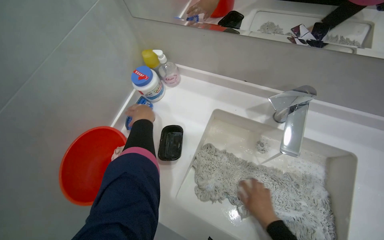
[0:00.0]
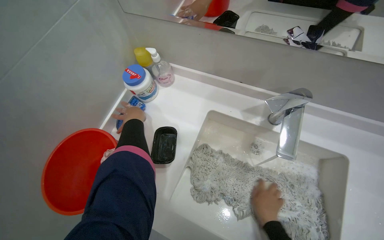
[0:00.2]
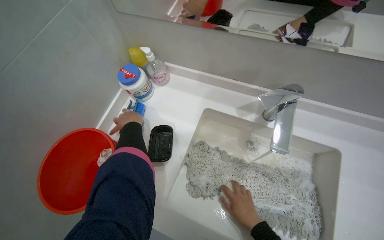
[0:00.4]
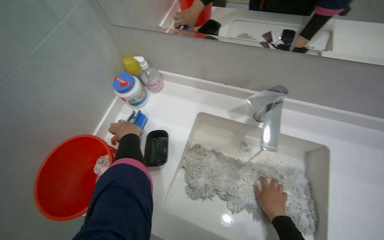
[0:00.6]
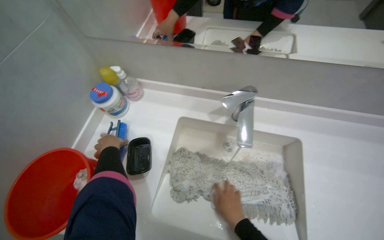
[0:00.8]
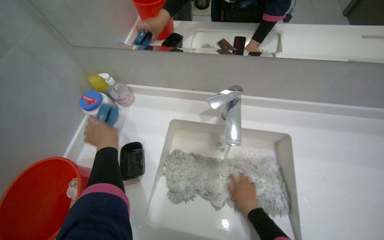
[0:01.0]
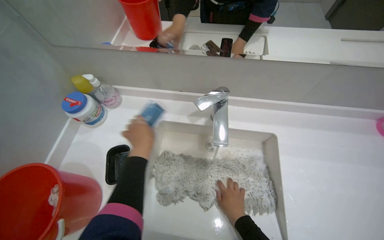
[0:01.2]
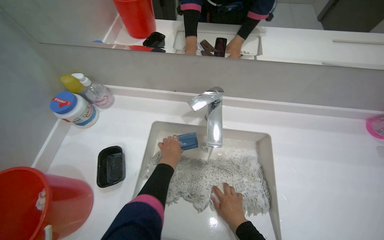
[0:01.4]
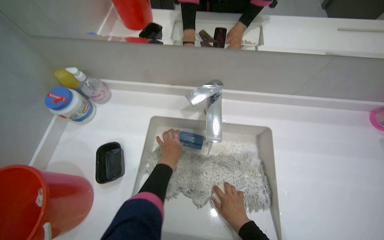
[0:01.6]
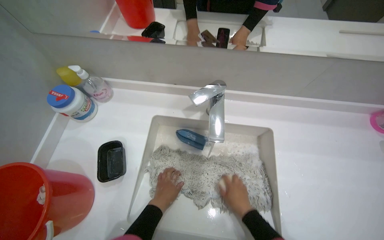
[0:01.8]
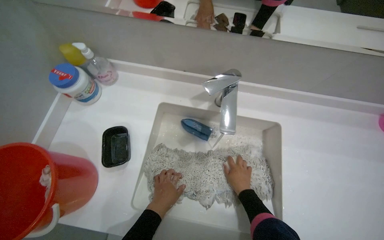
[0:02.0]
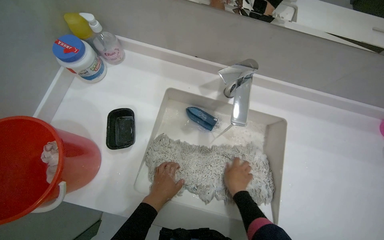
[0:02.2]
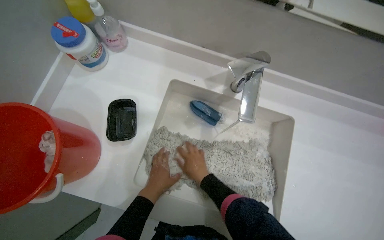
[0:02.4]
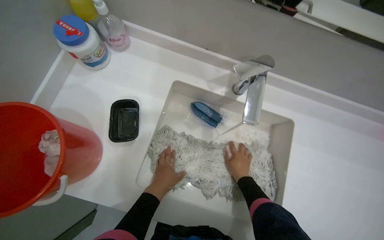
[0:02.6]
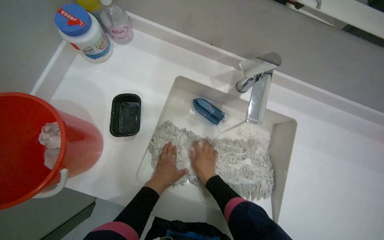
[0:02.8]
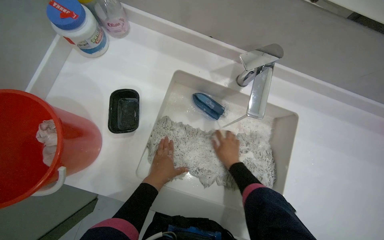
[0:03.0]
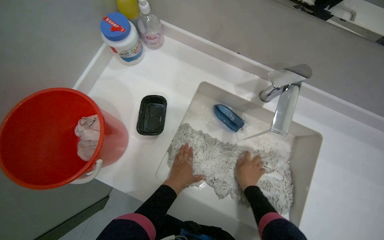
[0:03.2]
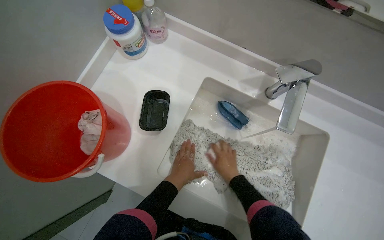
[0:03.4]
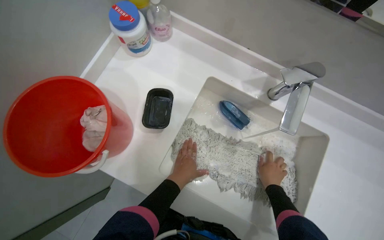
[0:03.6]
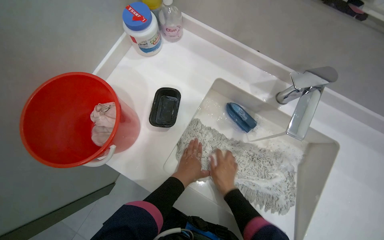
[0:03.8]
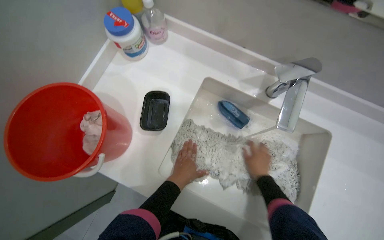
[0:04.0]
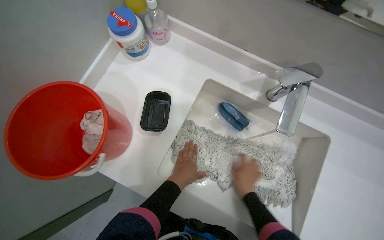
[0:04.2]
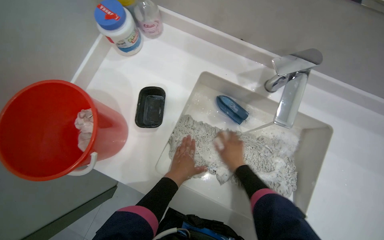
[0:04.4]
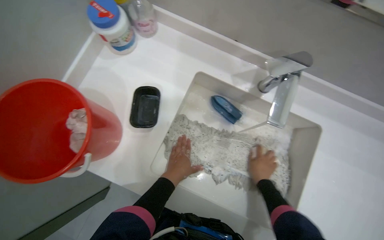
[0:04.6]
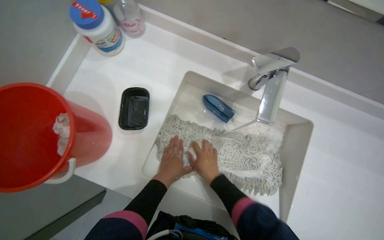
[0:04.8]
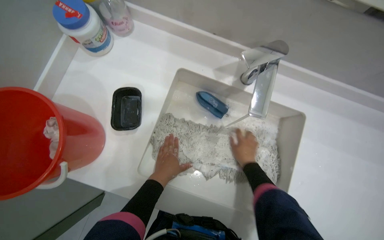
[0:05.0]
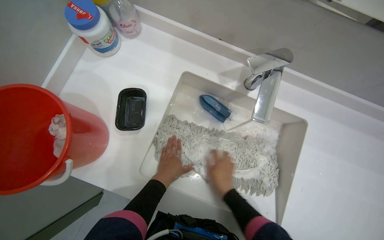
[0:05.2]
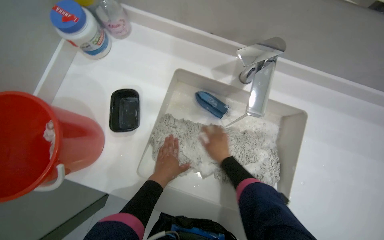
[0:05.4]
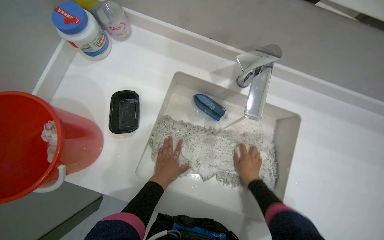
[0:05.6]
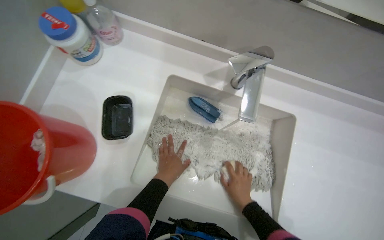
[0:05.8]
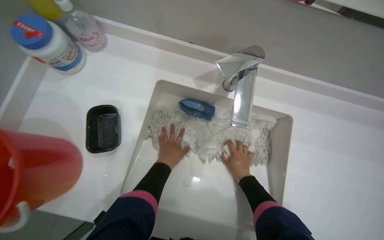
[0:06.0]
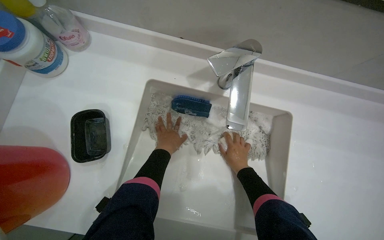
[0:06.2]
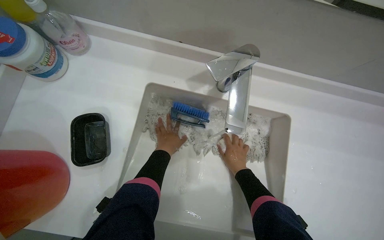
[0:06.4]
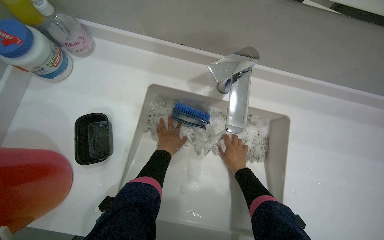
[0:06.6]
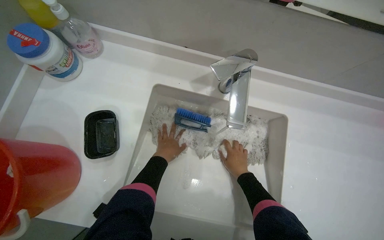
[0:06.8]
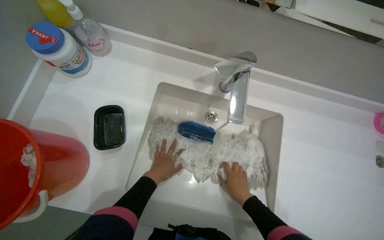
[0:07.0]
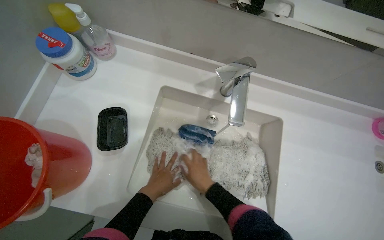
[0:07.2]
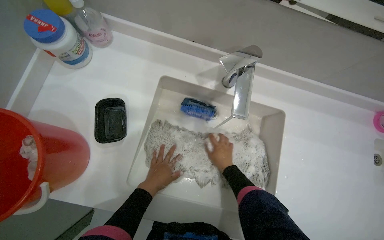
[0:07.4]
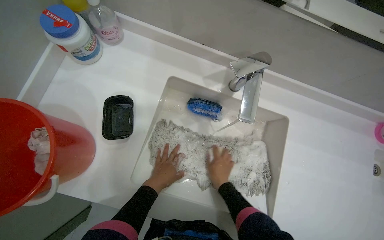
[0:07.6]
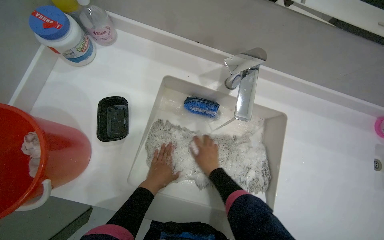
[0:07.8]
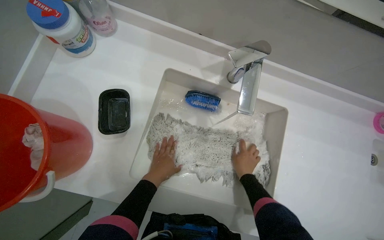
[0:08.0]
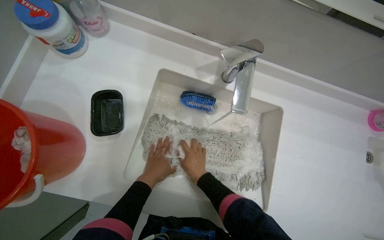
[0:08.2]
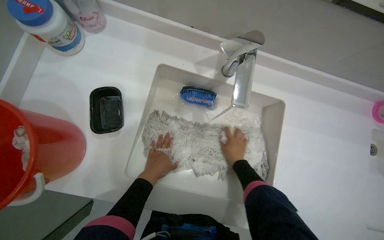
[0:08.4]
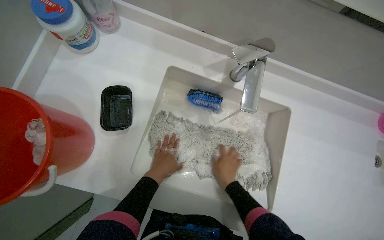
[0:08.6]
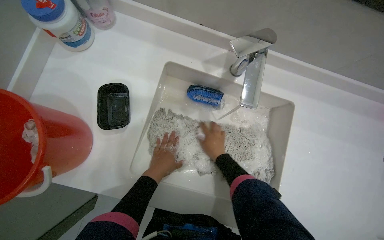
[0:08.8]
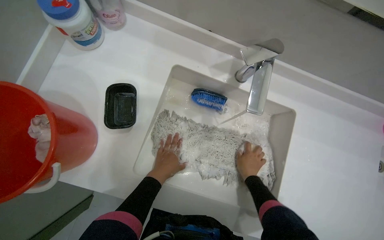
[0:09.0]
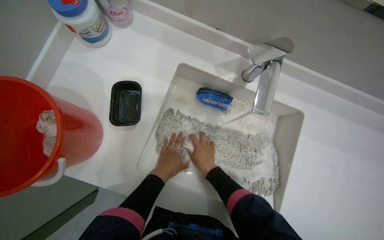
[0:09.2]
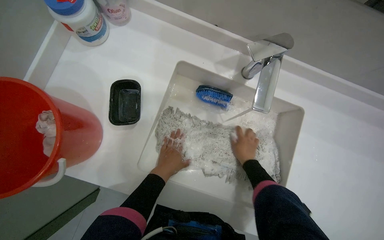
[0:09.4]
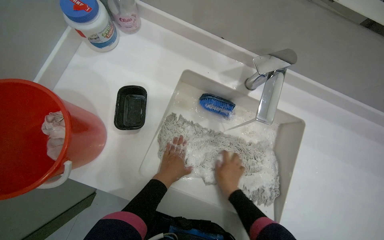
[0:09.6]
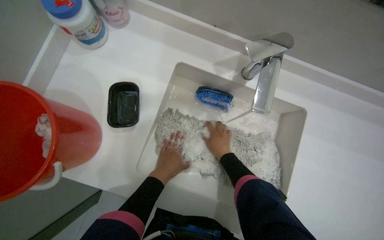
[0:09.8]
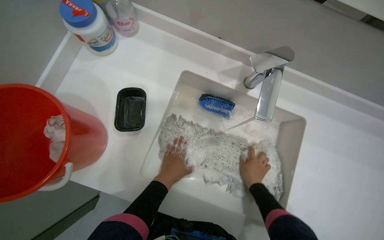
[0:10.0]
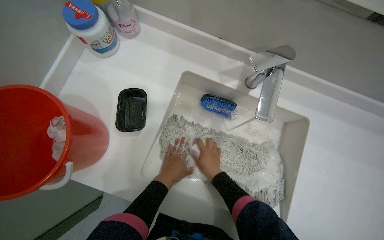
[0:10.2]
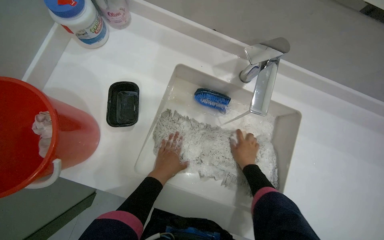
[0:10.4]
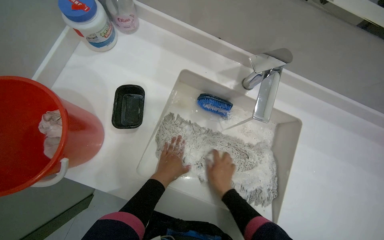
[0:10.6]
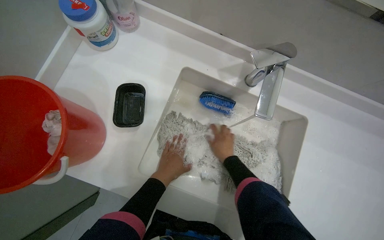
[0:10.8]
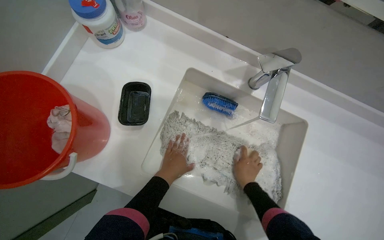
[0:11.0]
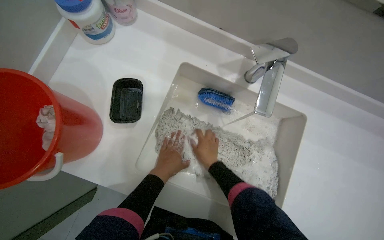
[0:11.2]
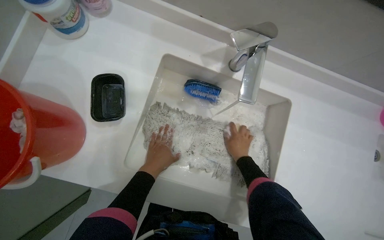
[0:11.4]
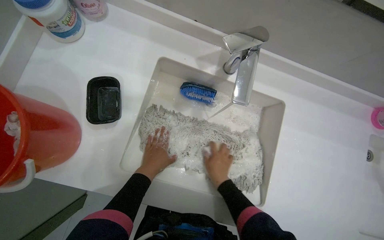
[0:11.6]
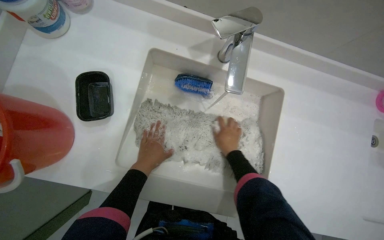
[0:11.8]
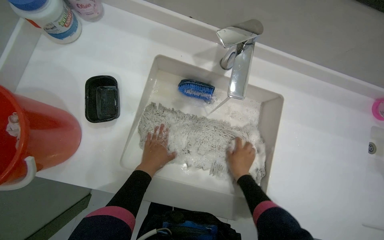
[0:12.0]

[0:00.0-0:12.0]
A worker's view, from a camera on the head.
Job: preparing cleaning supplies.
The whole recording: Washing mop head in sink. The worker rinses the mop head, then scrubs it with soap and a brush, and finally rinses it again in the sink.
0:00.0 to 0:01.6: The wearer's head swings about 20 degrees to the right. The left hand shifts roughly 30 cm to the right.
0:01.6 to 0:03.0: The view tilts approximately 15 degrees downward. The right hand goes left and right, some 15 cm each way, reversing 3 times.
0:03.0 to 0:04.4: The right hand swings left and right, approximately 15 cm each way, with 4 reversals.
0:04.4 to 0:06.0: The right hand swings left and right, some 15 cm each way, with 4 reversals.
0:06.0 to 0:07.6: The left hand heads down the picture, covering roughly 10 cm; the right hand travels to the left by roughly 10 cm.
0:07.6 to 0:09.0: The right hand swings left and right, about 20 cm each way, with 4 reversals.
0:09.0 to 0:10.4: The right hand swings left and right, about 15 cm each way, with 5 reversals.
0:10.4 to 0:12.0: The right hand swings left and right, approximately 15 cm each way, with 5 reversals.

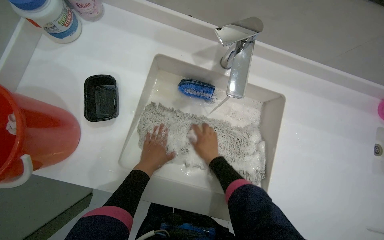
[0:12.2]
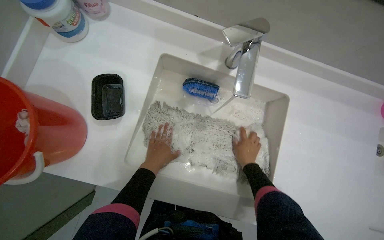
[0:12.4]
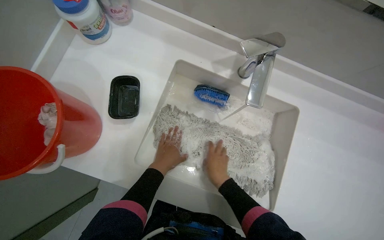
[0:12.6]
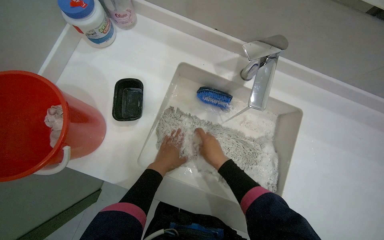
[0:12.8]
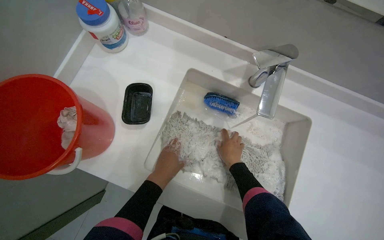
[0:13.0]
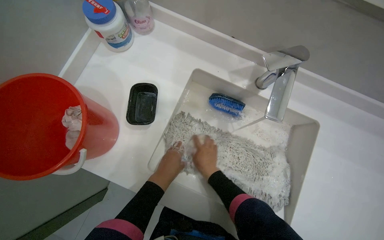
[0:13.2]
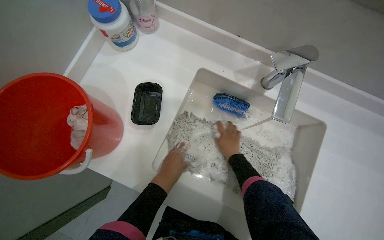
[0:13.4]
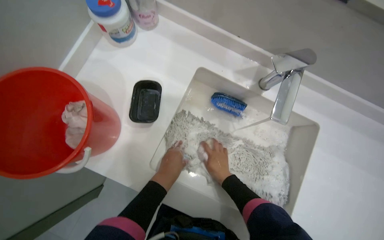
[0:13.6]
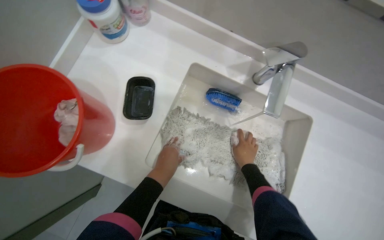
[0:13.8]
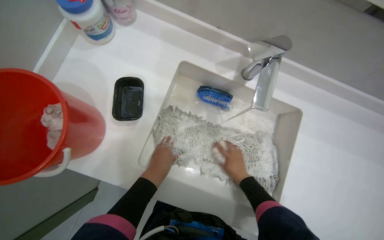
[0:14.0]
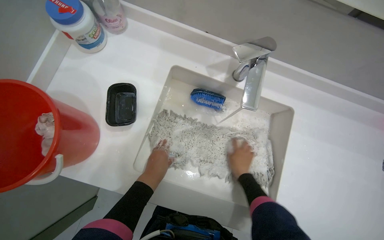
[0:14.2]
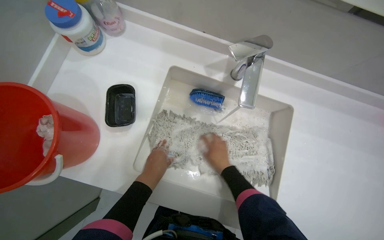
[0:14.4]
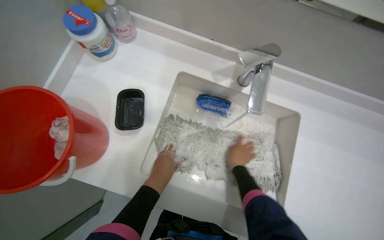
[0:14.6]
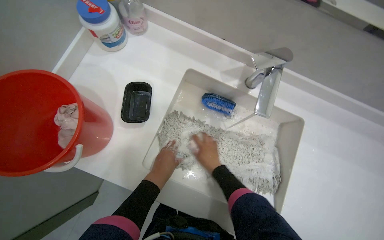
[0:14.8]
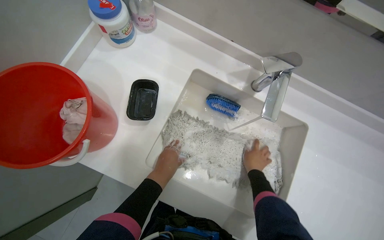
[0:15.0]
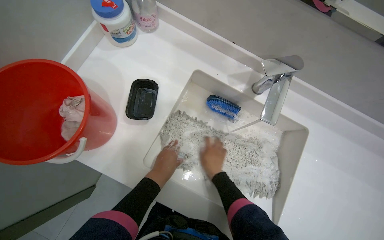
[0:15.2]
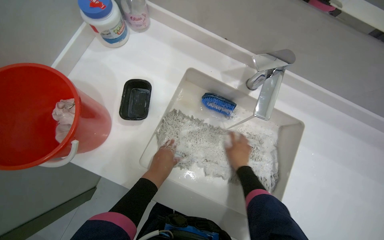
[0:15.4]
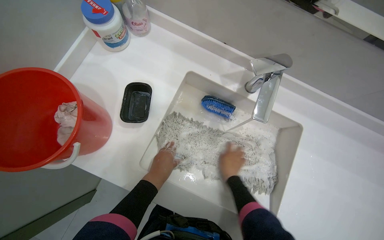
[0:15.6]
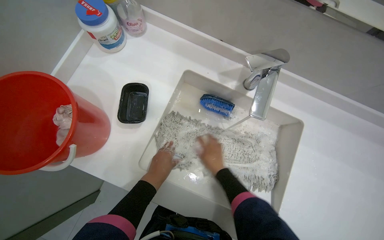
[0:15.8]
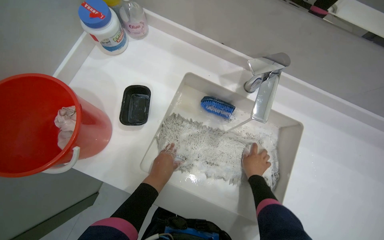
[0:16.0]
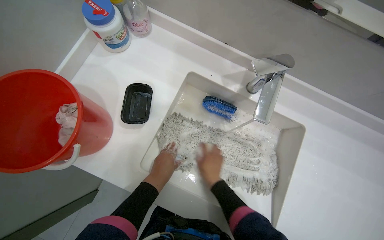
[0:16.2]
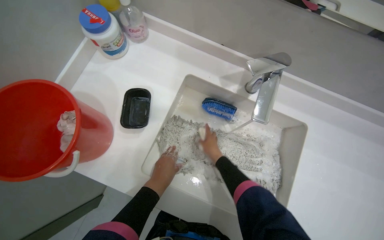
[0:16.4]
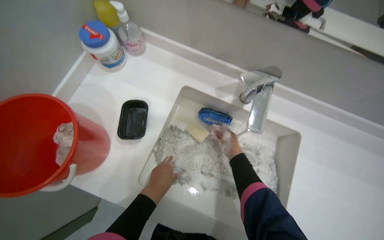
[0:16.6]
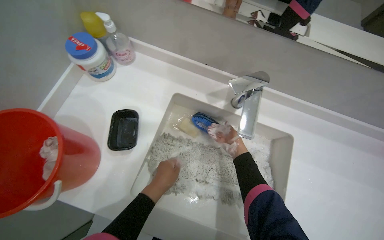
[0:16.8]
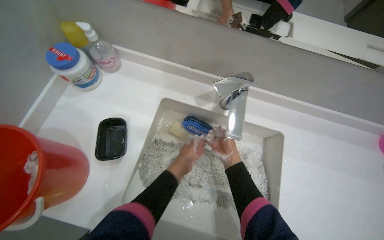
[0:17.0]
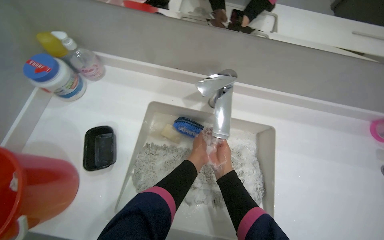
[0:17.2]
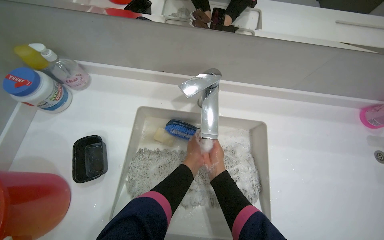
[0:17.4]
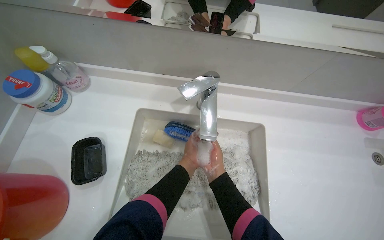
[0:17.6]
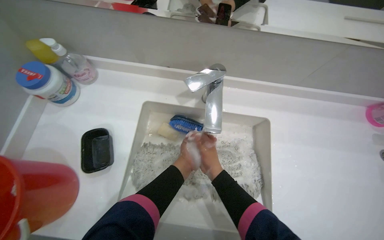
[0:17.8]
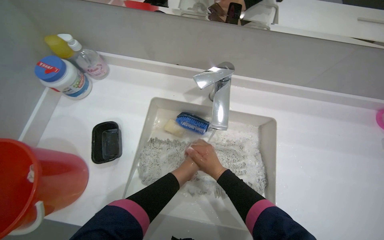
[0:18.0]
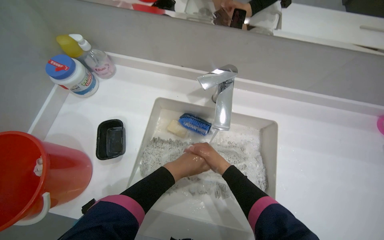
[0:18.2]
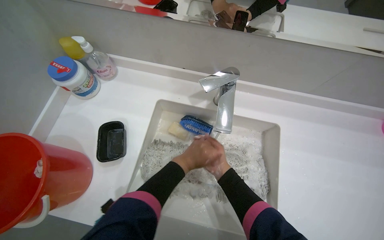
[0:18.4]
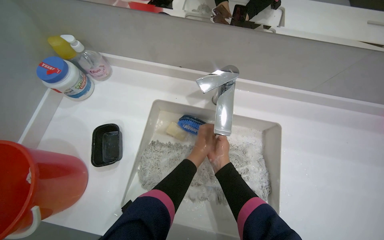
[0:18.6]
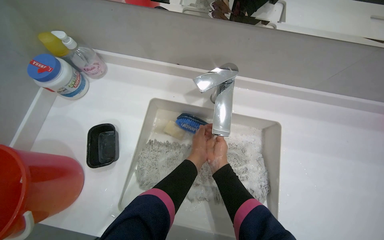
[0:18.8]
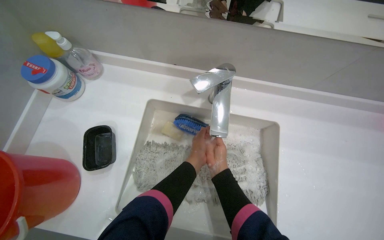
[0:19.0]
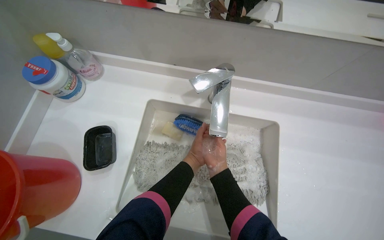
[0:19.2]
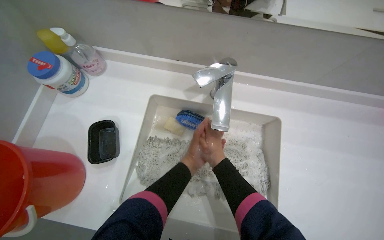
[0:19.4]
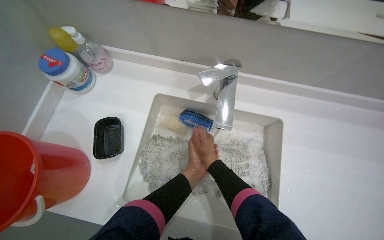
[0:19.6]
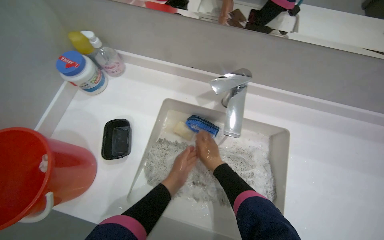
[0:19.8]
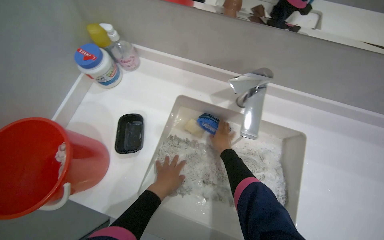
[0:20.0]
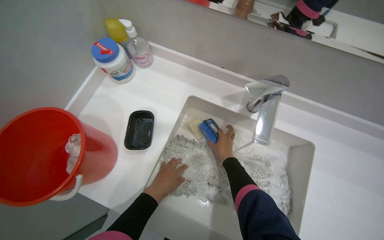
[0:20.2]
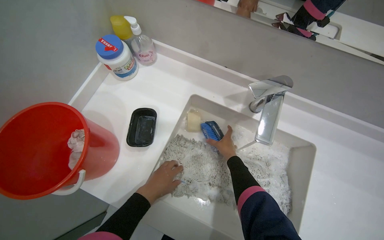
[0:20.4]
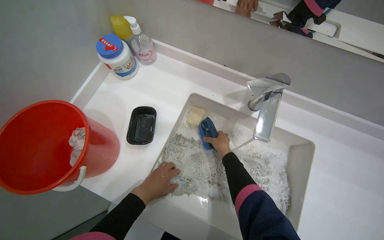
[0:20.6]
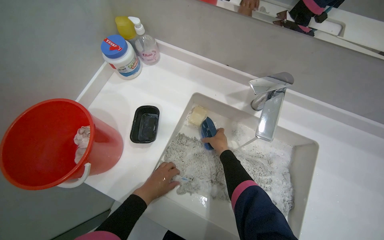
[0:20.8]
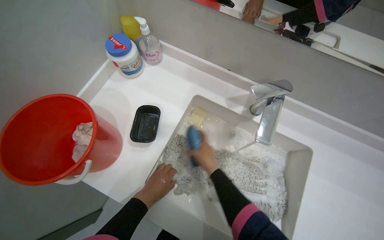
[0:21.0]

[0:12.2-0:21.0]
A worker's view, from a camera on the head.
Job: preparing cleaning supplies.
The whole recording: Washing mop head in sink. The worker rinses the mop head, then scrubs it with soap and a brush, and finally rinses it again in the sink.
0:12.2 to 0:13.6: The right hand swings left and right, approximately 15 cm each way, with 2 reversals.
0:13.6 to 0:15.2: The right hand swings left and right, about 15 cm each way, with 3 reversals.
0:15.2 to 0:16.6: The right hand goes left and right, approximately 15 cm each way, reversing 4 times.
0:19.6 to 0:21.0: The right hand shifts roughly 30 cm to the left, down the picture and farther from the camera.
